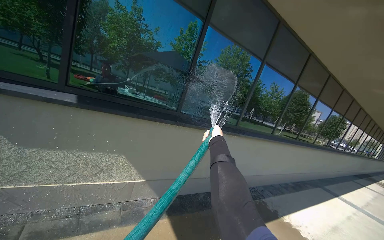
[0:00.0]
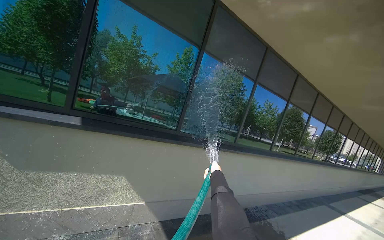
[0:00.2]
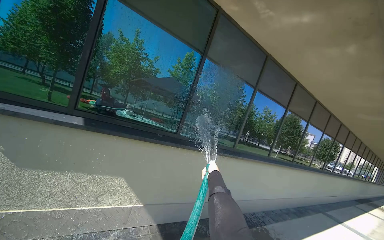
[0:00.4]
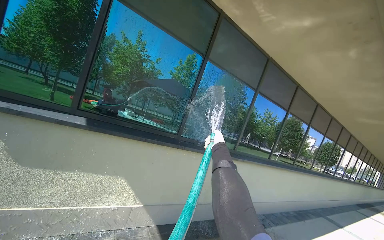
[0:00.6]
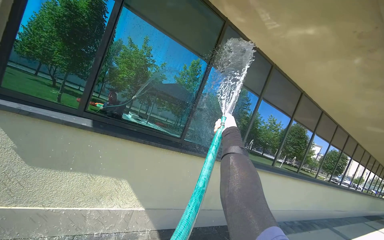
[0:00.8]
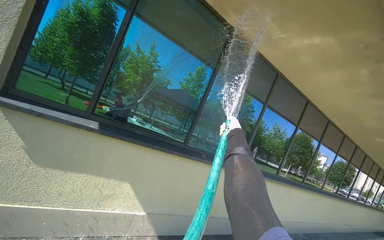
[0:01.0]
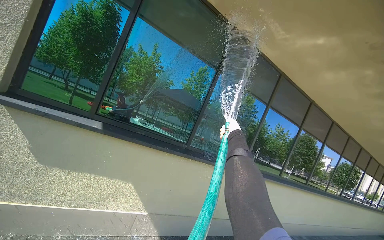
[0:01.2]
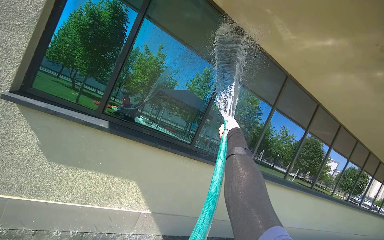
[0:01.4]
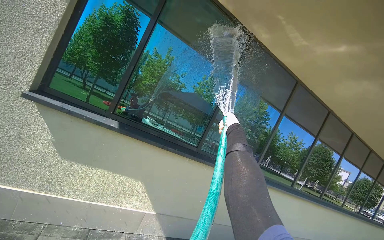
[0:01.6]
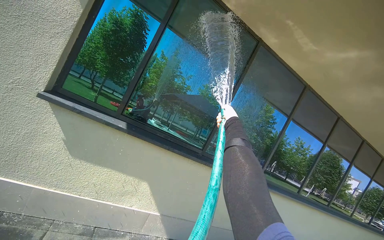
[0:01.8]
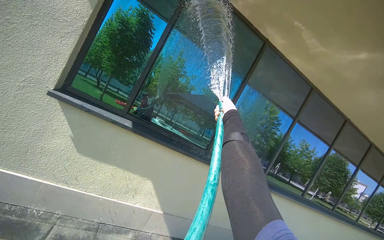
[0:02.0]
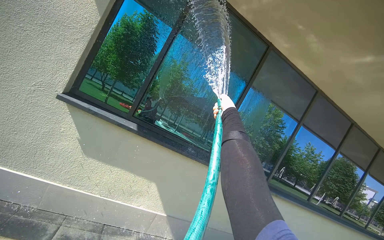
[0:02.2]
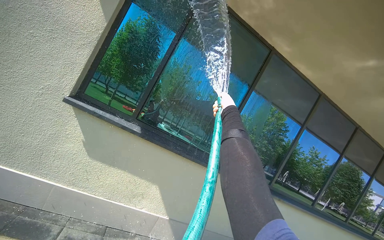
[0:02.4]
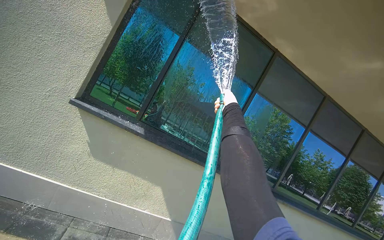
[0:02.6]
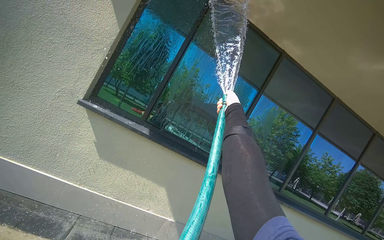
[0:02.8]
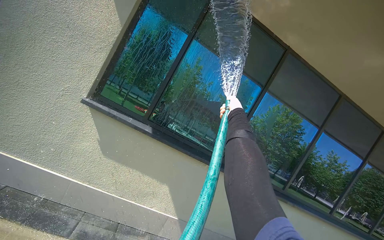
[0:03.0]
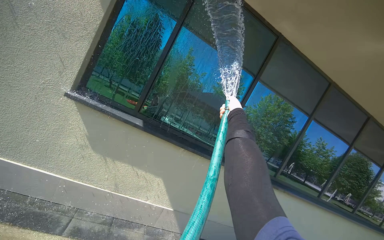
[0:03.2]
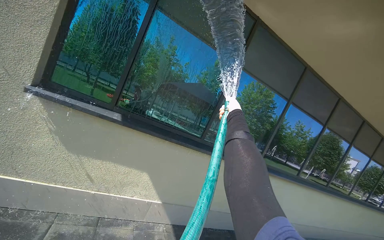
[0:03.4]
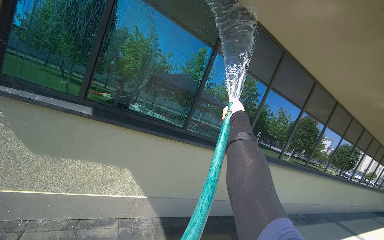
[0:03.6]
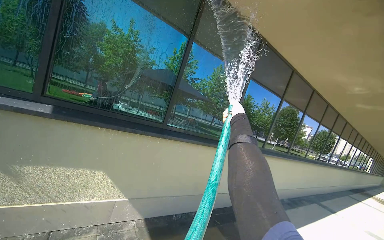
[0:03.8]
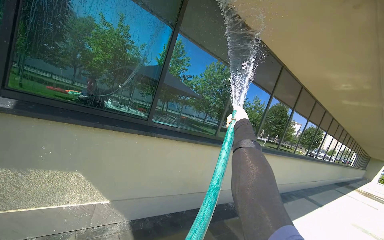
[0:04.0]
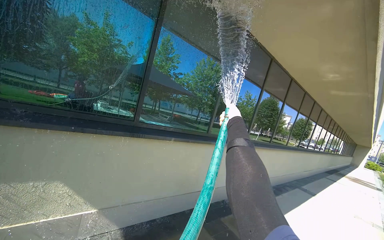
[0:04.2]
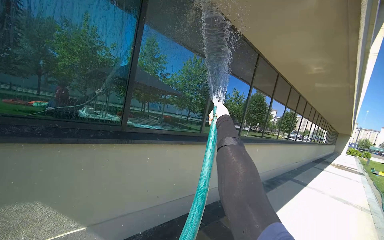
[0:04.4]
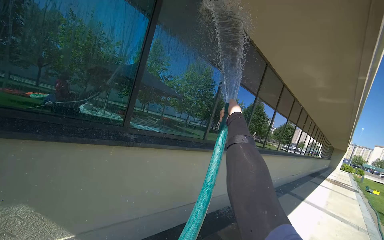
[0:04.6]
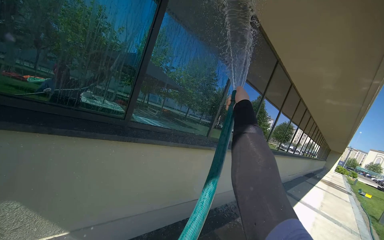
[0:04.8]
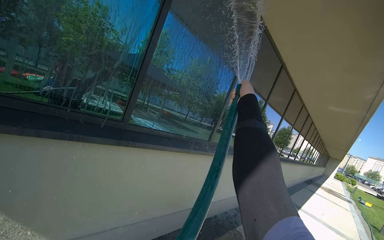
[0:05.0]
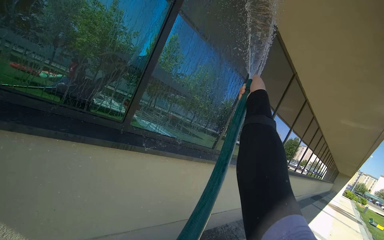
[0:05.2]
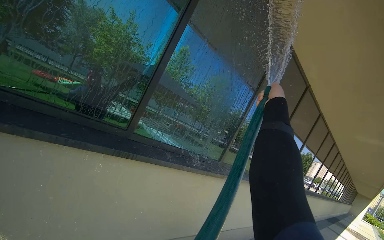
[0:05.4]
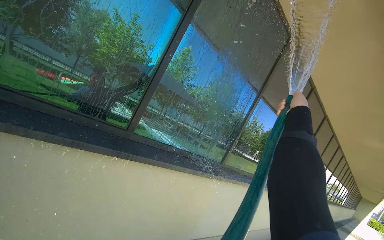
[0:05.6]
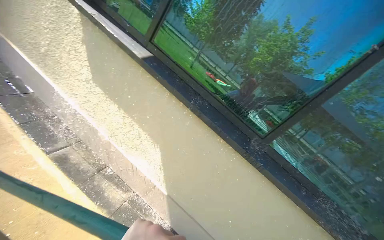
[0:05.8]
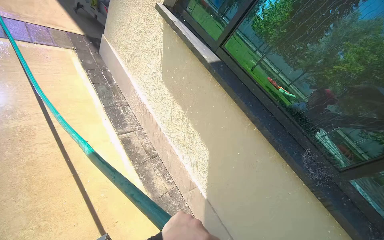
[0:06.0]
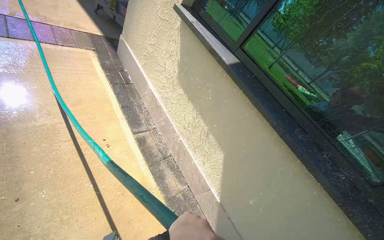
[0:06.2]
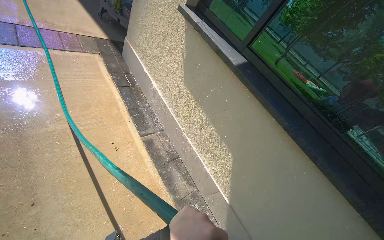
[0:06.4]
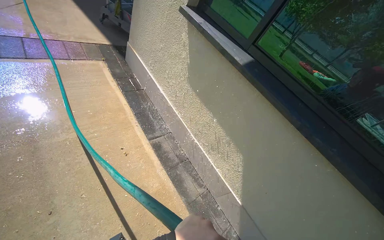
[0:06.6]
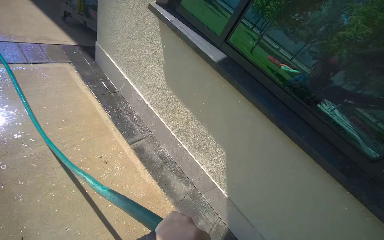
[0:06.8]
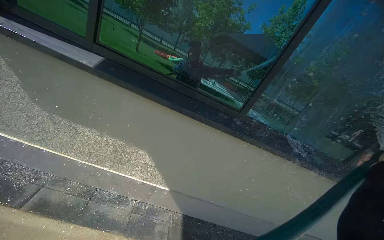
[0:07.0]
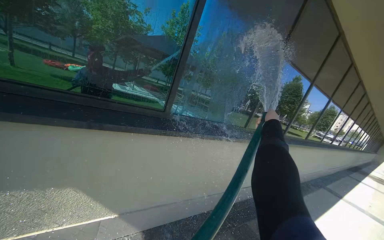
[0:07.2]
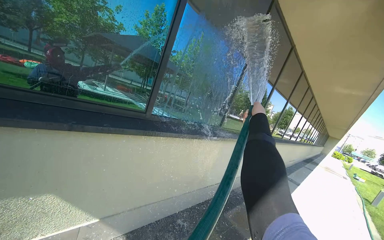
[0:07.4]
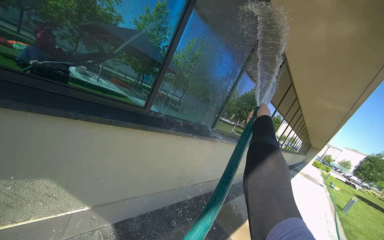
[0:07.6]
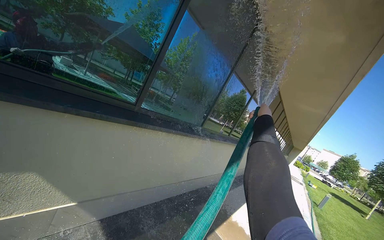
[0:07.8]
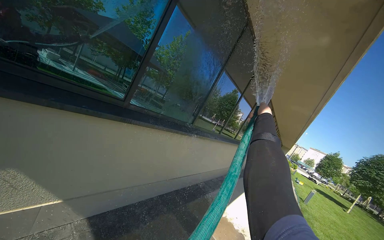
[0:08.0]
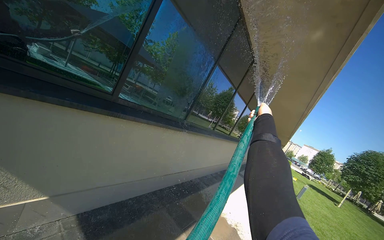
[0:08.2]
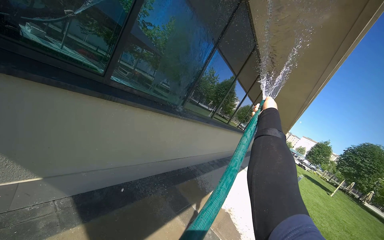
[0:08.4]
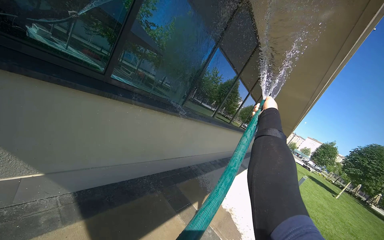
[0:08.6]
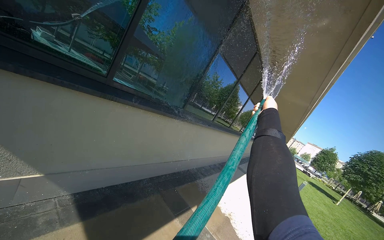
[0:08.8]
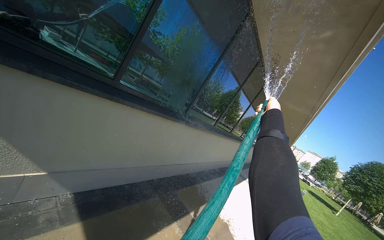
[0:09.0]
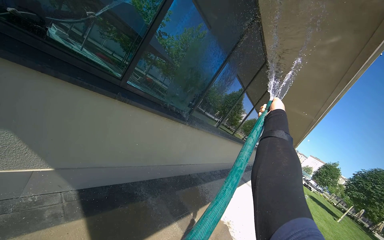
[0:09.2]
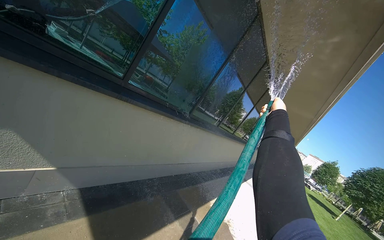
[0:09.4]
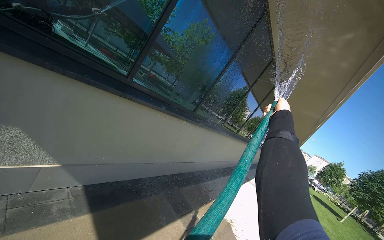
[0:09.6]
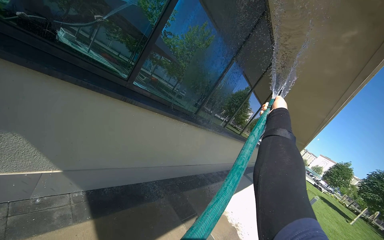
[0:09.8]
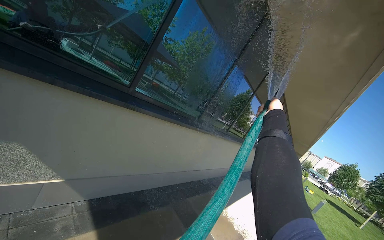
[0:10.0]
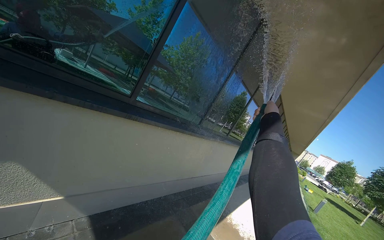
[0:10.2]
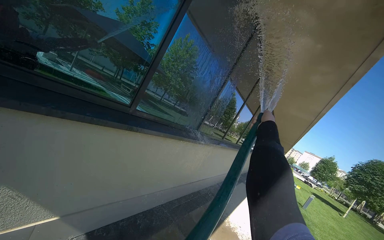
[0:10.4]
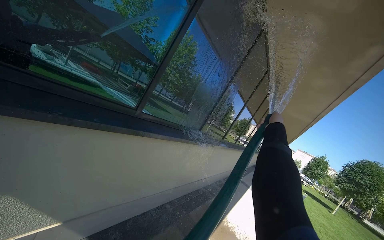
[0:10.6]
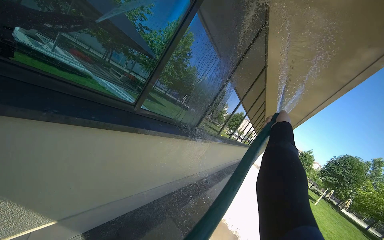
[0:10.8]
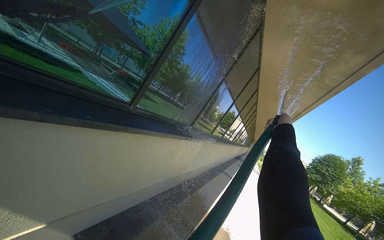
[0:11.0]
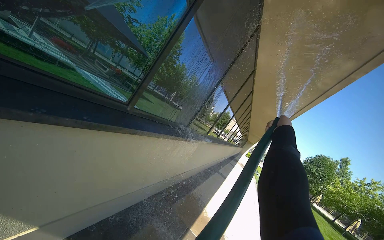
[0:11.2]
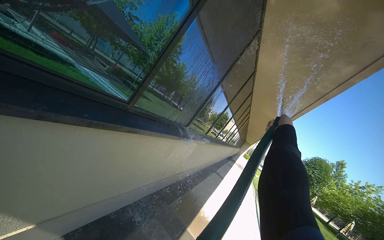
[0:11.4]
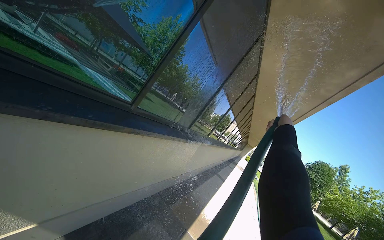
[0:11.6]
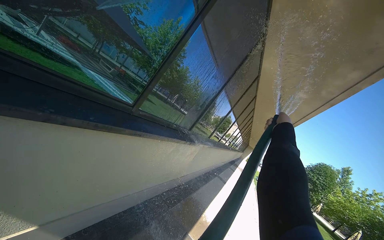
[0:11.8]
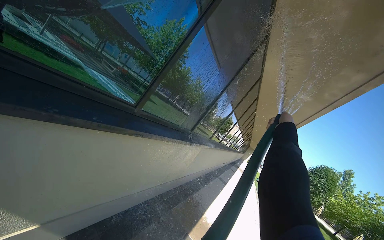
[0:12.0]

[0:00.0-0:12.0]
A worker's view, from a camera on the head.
Job: cleaning windows.
The whole recording: Rinsing building windows. Rinses the building windows with a hose.
0:00.0 to 0:01.6: The wearer looks roughly 15 degrees further upward.
0:01.6 to 0:03.0: The right hand is displaced up the picture by some 15 cm.
0:03.0 to 0:04.4: The camera travels roughly 70 cm. The wearer's head swings roughly 30 degrees to the right. The view tips downward by some 10 degrees.

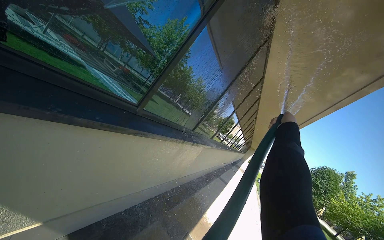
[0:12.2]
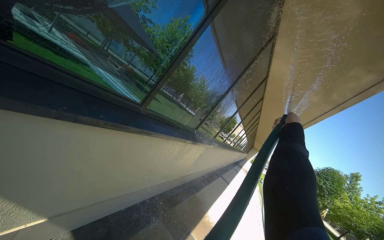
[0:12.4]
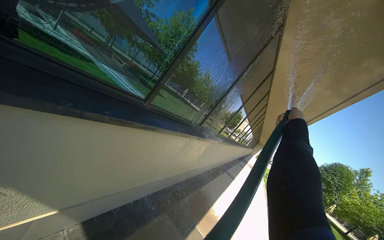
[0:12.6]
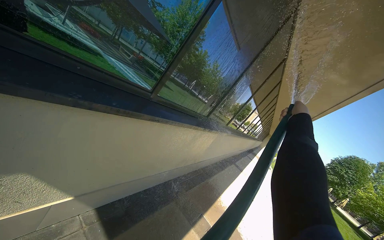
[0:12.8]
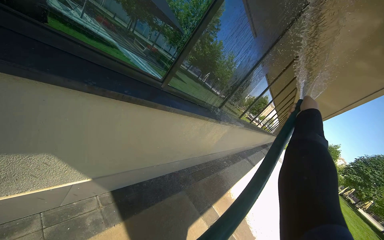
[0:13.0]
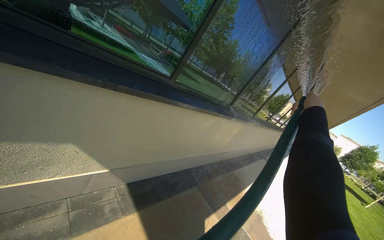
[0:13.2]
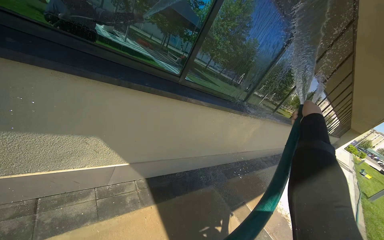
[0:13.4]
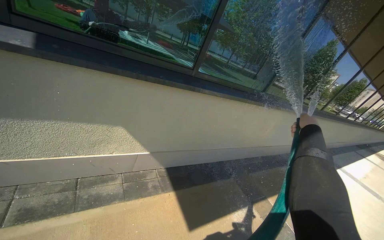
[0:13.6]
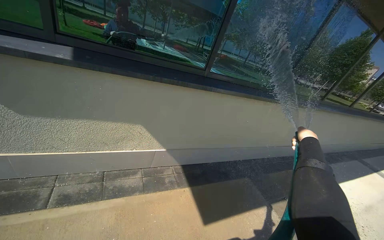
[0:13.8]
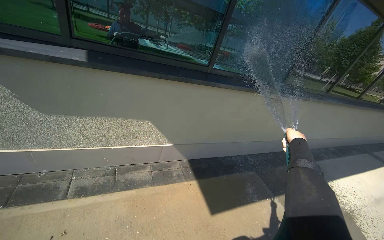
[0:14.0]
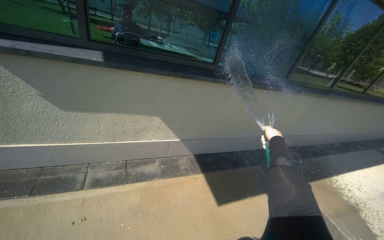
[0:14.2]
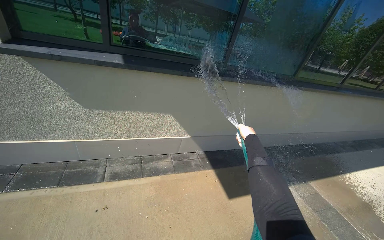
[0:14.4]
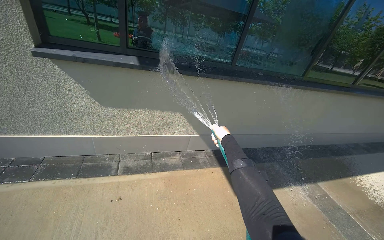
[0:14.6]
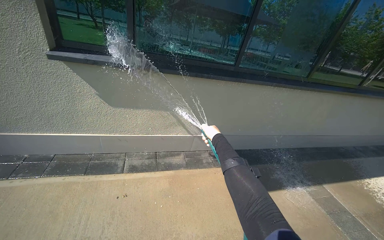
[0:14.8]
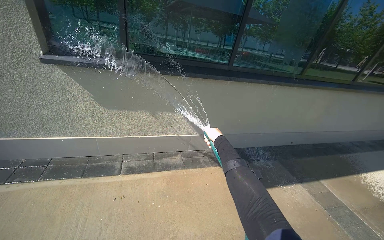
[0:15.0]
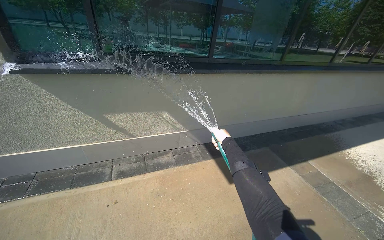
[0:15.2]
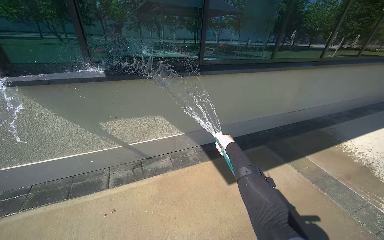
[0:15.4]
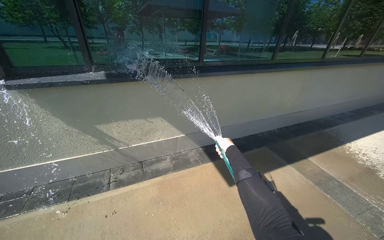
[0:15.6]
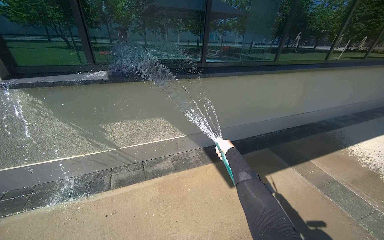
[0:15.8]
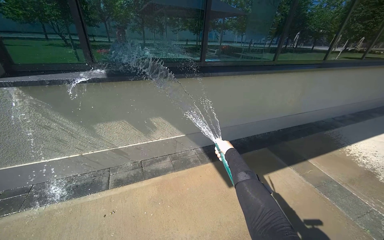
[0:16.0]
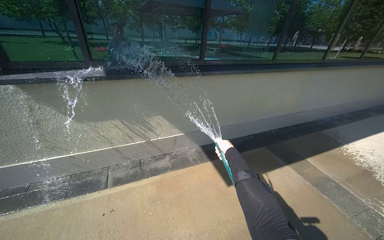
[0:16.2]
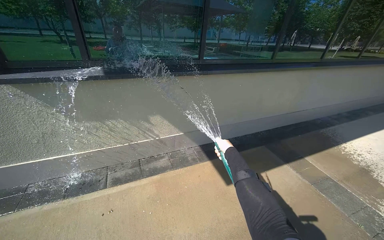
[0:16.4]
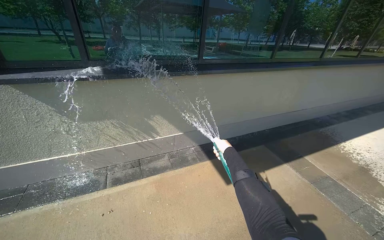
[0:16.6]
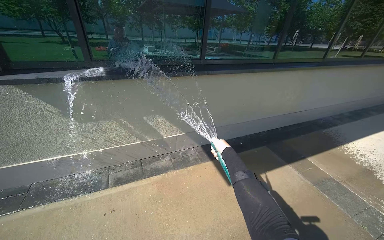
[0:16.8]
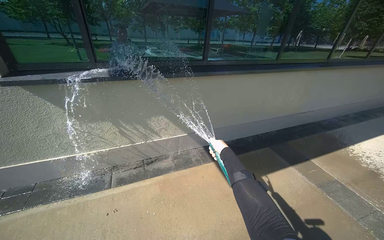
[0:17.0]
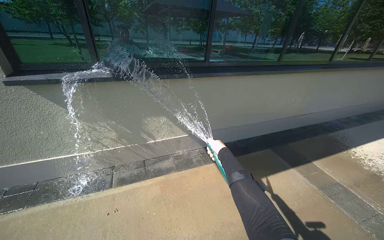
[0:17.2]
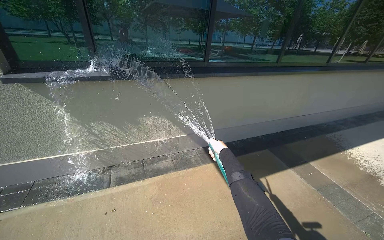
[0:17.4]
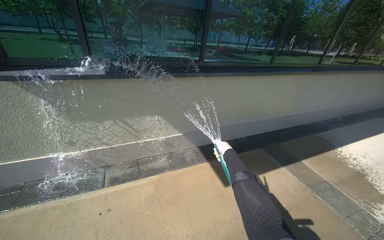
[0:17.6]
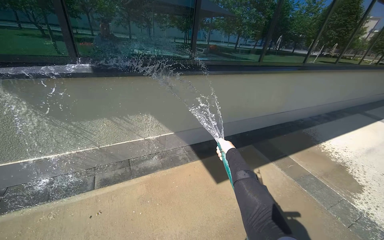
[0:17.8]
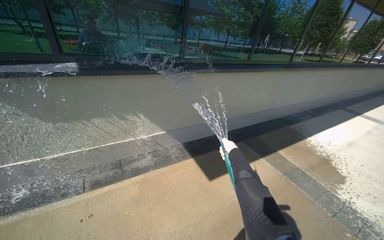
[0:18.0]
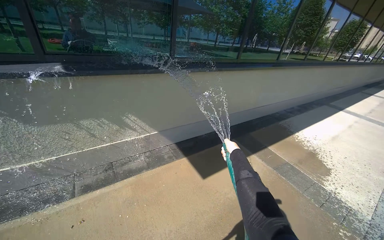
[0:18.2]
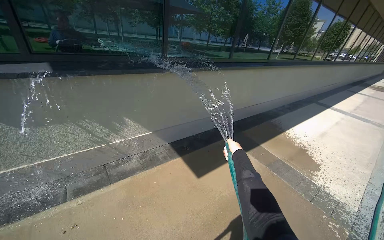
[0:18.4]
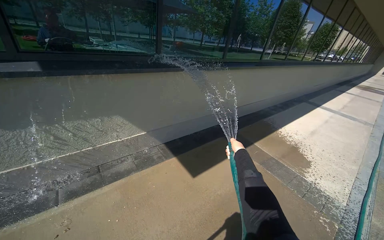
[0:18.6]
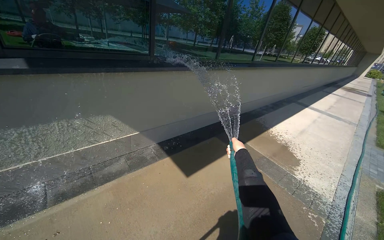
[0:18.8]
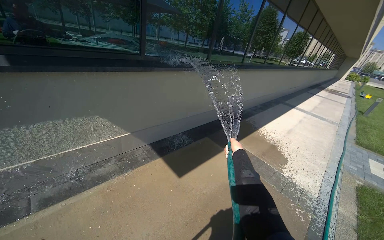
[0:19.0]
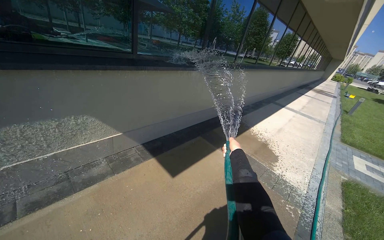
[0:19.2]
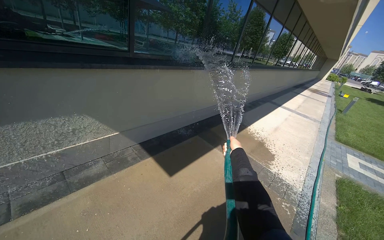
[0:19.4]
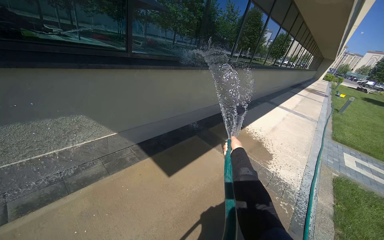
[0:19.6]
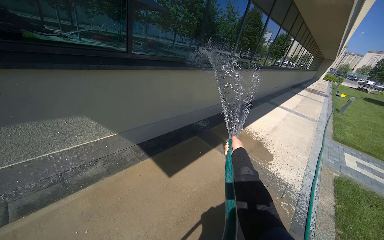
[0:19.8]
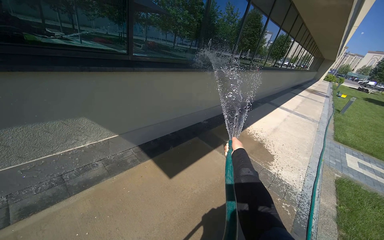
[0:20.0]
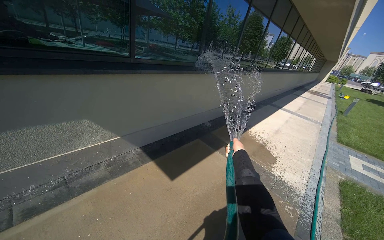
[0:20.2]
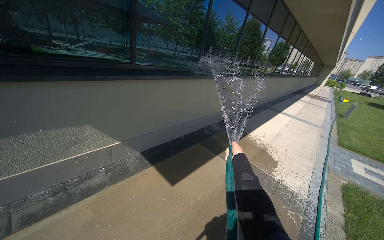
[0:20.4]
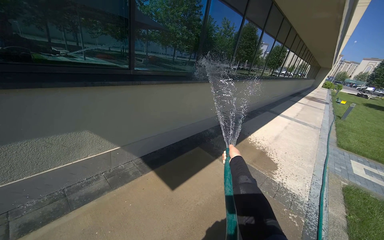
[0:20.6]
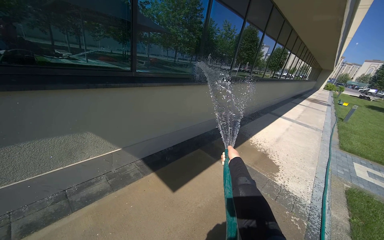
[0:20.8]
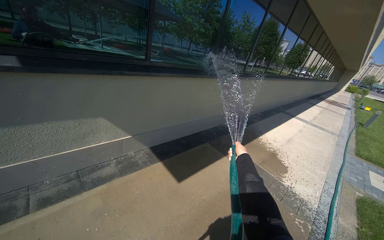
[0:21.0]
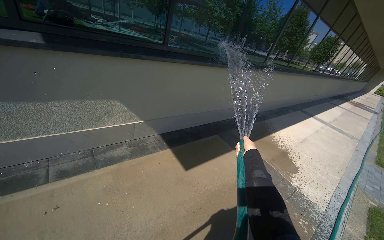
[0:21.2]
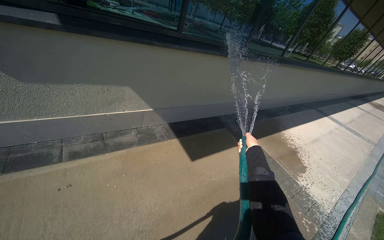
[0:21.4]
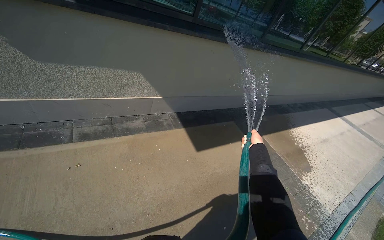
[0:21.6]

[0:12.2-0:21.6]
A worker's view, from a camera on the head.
Job: cleaning windows.
The whole recording: Rinsing building windows. Rinses the building windows with a hose.
0:12.2 to 0:13.8: The head travels approximately 50 cm. The view pans to the left by some 40 degrees.
0:13.8 to 0:15.4: The camera travels roughly 40 cm.
0:20.0 to 0:21.6: The head rotates about 20 degrees to the left.
